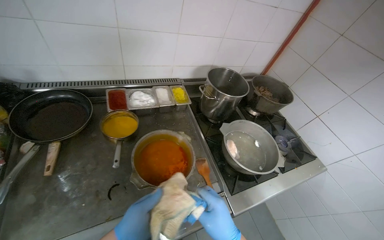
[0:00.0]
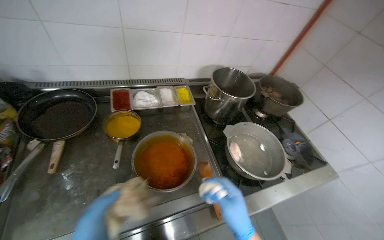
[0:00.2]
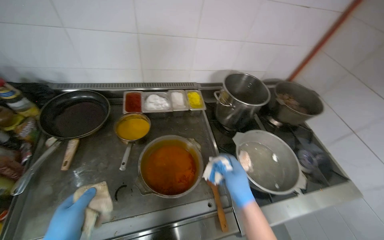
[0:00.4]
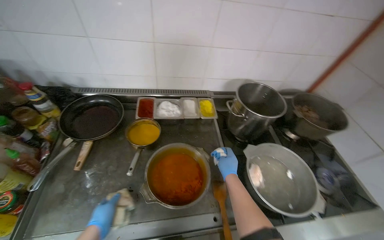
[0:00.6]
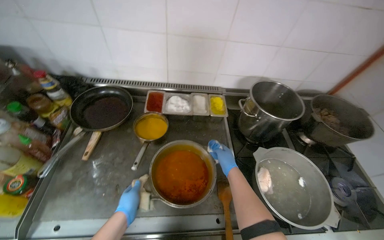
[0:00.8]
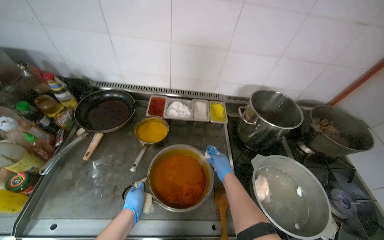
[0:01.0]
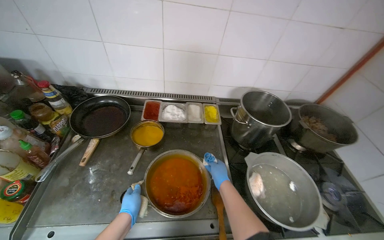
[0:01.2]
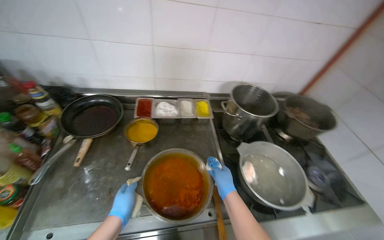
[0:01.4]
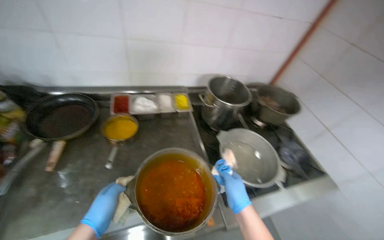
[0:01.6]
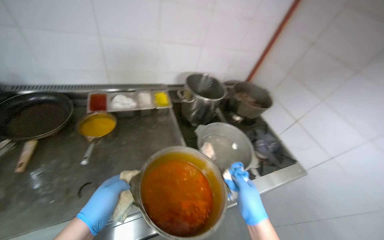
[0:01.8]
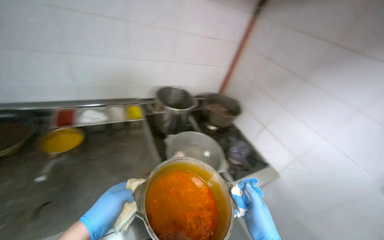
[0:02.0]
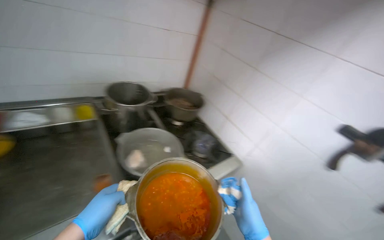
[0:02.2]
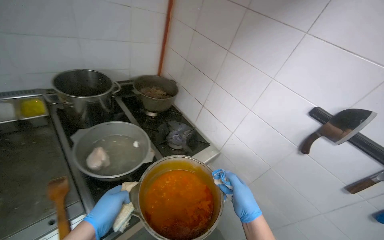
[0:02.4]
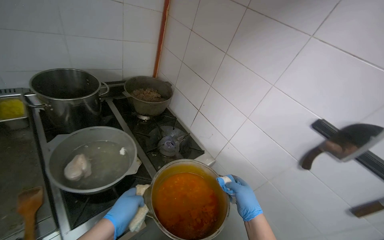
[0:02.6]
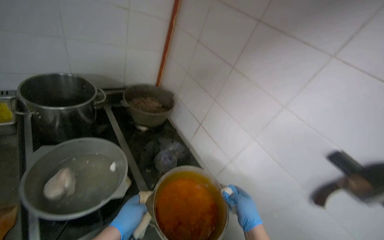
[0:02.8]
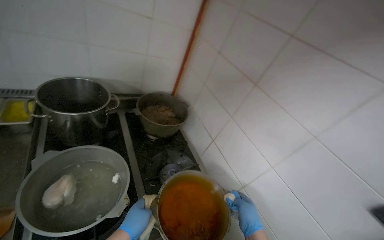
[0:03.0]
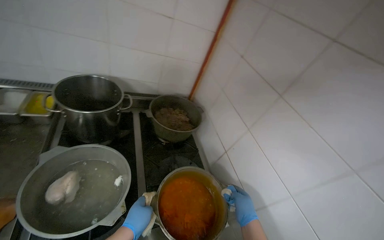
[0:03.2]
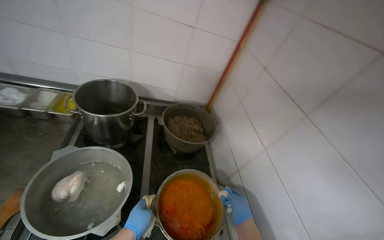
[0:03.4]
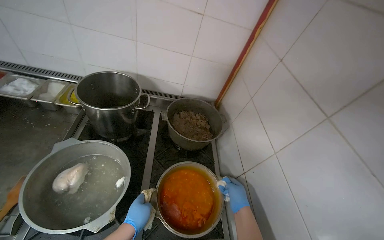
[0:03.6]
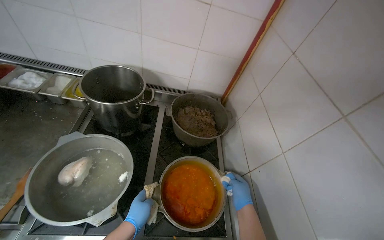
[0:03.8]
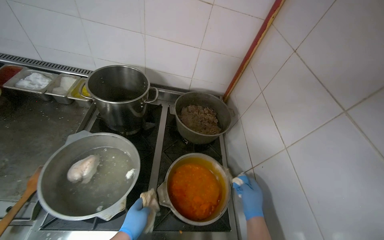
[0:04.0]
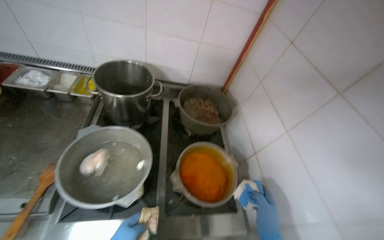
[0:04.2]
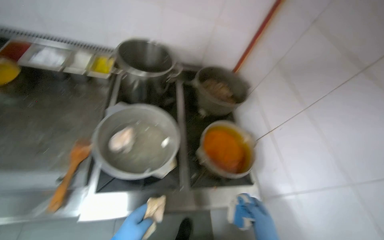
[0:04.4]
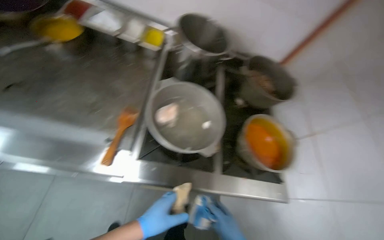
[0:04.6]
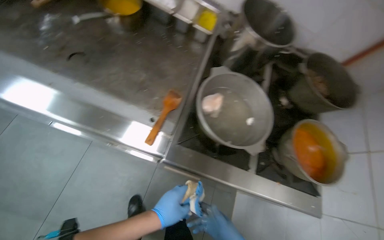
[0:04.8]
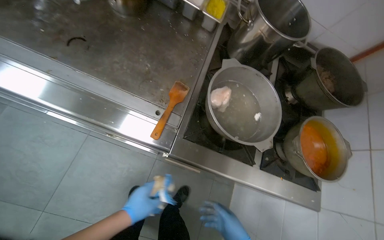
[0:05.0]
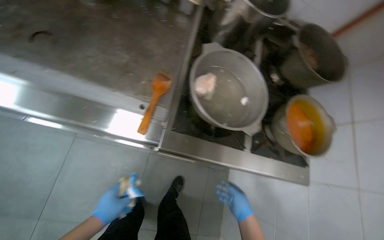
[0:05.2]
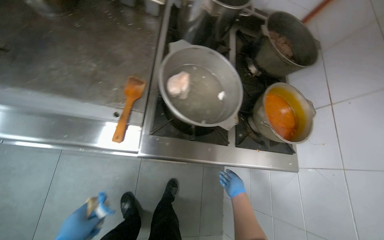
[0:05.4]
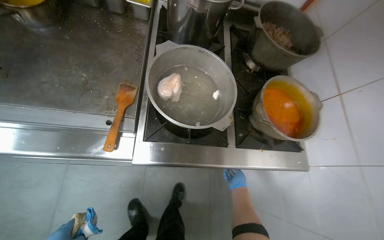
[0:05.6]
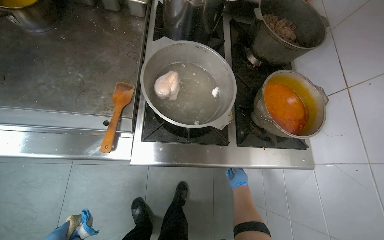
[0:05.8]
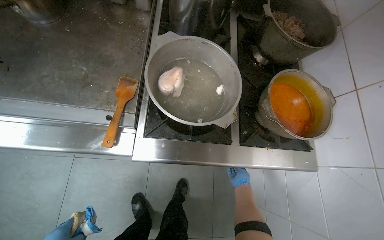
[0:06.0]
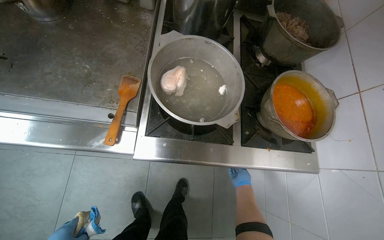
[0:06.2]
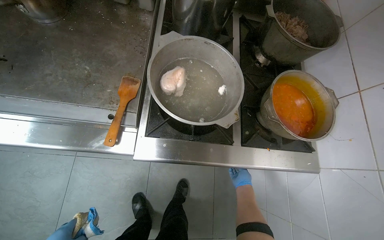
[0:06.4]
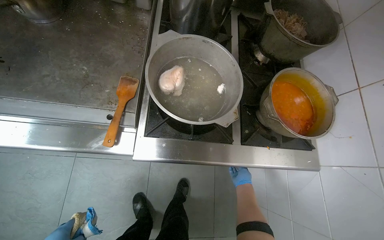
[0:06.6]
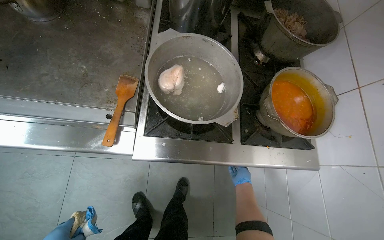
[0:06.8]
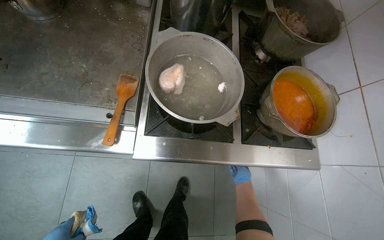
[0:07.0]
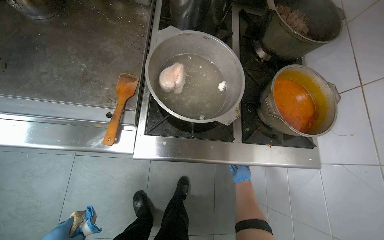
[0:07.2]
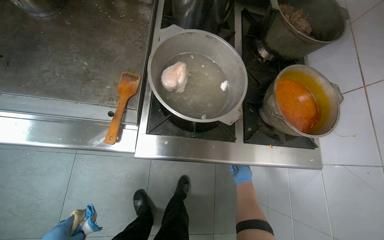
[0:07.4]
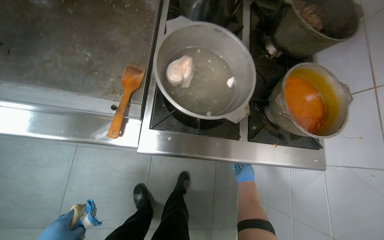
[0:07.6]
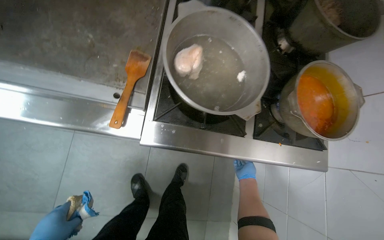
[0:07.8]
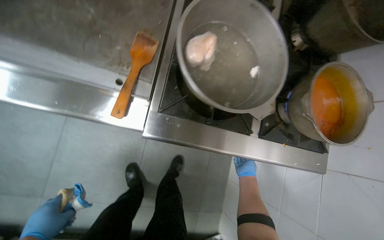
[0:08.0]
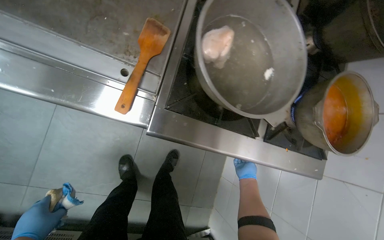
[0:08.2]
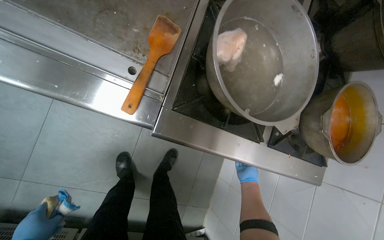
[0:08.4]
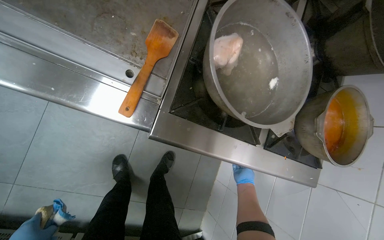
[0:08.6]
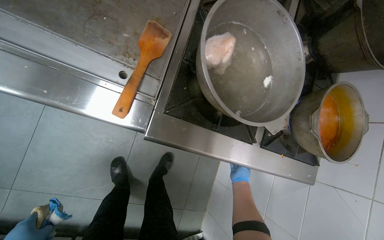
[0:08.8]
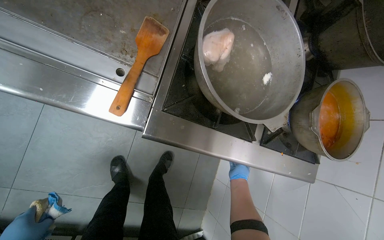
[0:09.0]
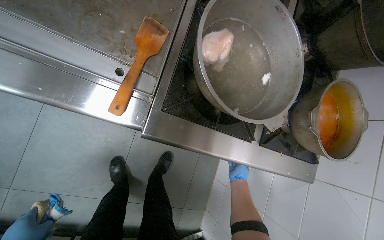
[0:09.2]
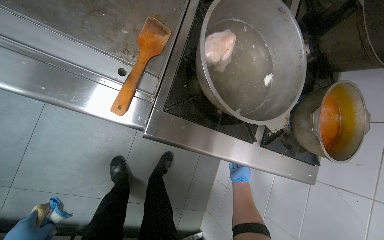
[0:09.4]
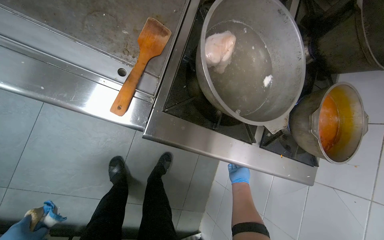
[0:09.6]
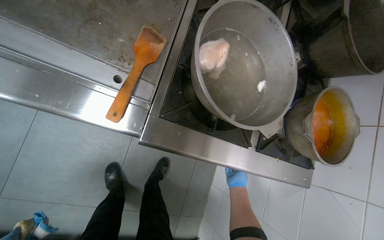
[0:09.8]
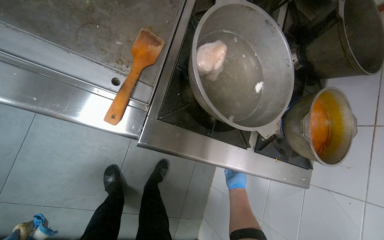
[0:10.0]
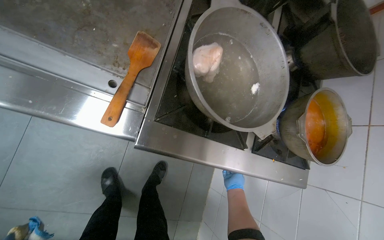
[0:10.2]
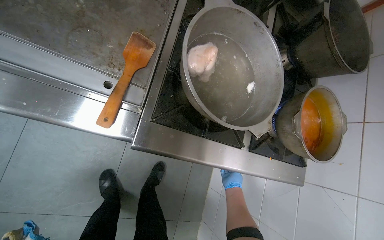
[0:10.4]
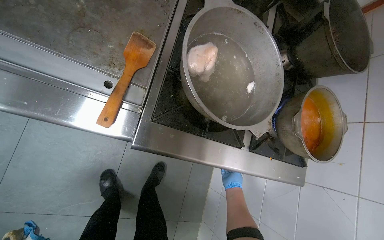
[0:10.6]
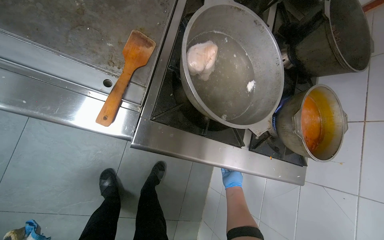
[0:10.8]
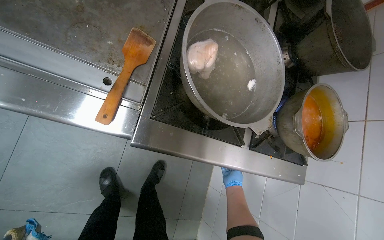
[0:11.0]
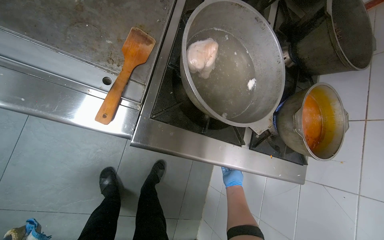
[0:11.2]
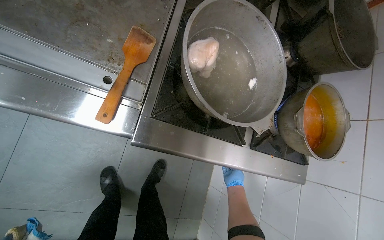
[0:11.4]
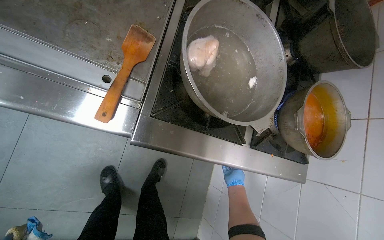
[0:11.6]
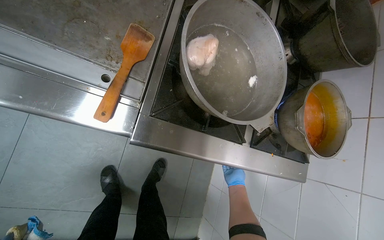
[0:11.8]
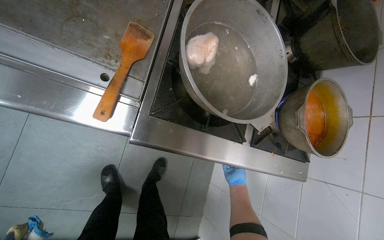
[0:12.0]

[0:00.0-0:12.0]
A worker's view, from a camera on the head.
Job: preparing food.
The whole recording: Placing meal and water on stove, organizing kitchen. The worker places the meal on the gas stove, organizes the kitchen area, and places water in a dish on the gas stove.
0:01.6 to 0:03.0: The camera travels some 60 cm. The view swings roughly 15 degrees to the right.
0:03.0 to 0:04.4: The head turns to the left by approximately 20 degrees.
0:04.4 to 0:06.0: The view tips downward by roughly 15 degrees.

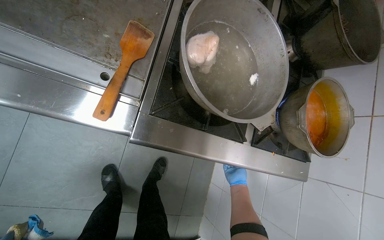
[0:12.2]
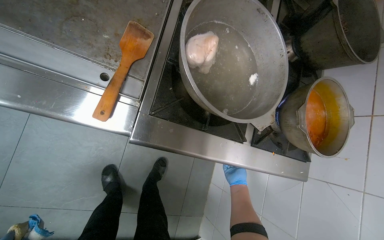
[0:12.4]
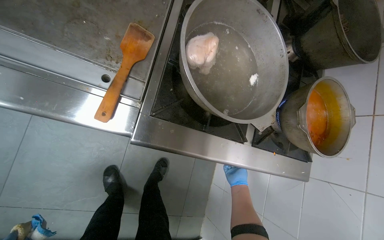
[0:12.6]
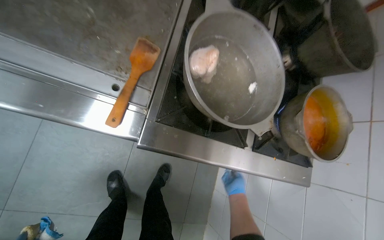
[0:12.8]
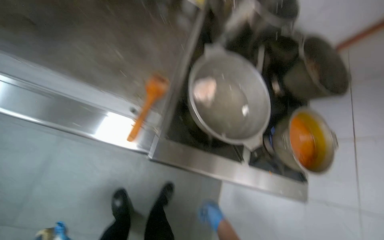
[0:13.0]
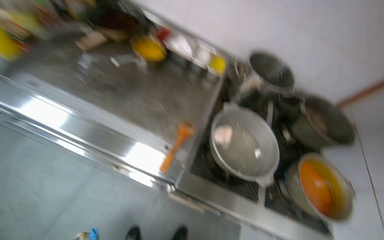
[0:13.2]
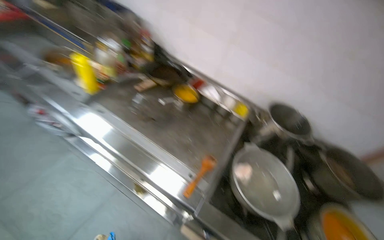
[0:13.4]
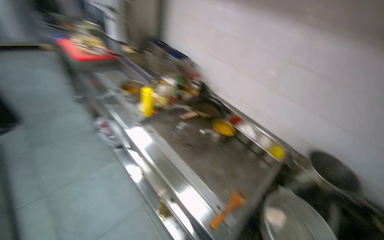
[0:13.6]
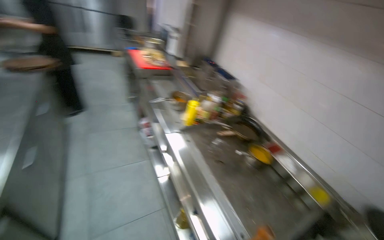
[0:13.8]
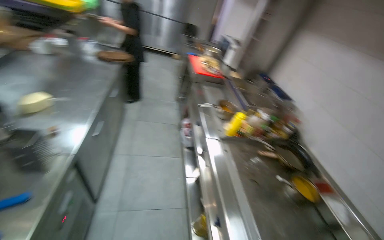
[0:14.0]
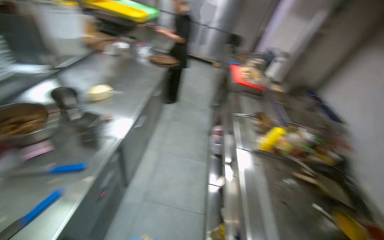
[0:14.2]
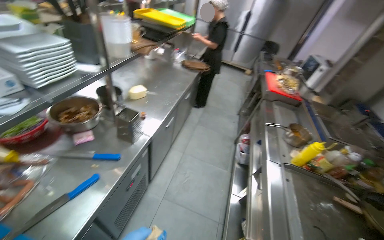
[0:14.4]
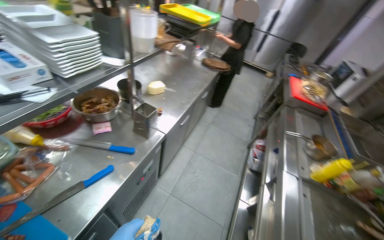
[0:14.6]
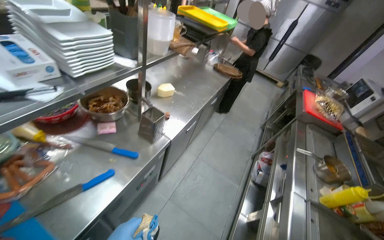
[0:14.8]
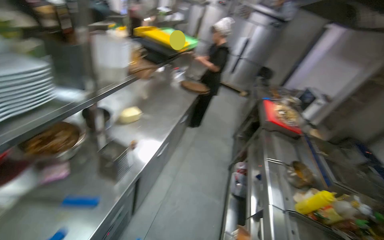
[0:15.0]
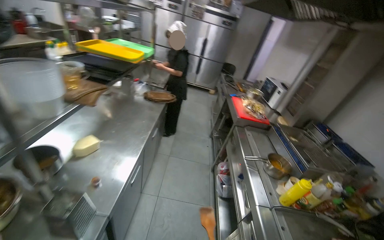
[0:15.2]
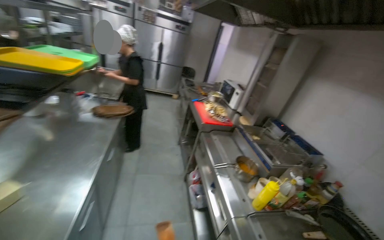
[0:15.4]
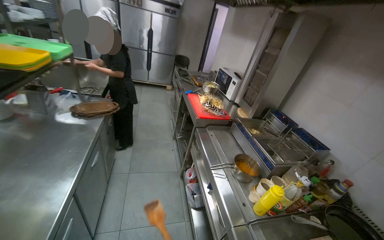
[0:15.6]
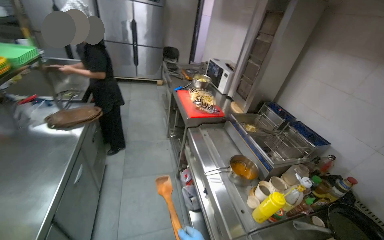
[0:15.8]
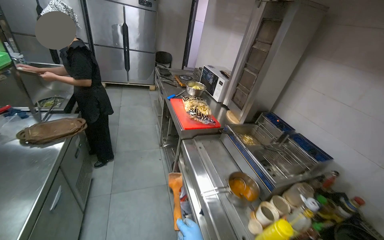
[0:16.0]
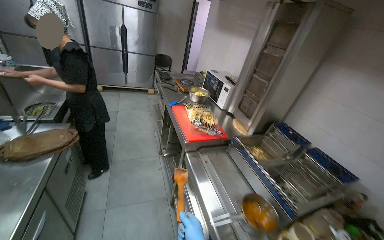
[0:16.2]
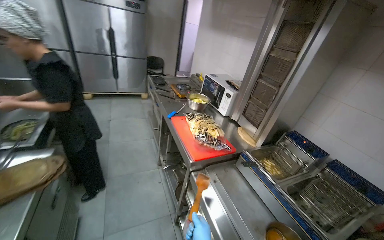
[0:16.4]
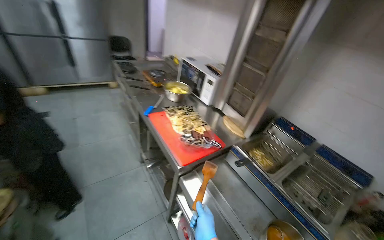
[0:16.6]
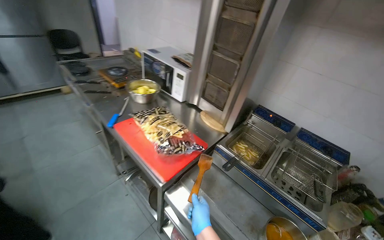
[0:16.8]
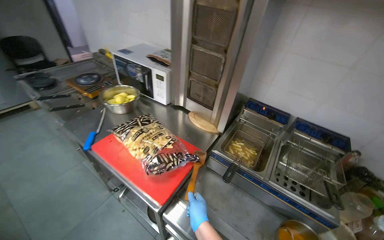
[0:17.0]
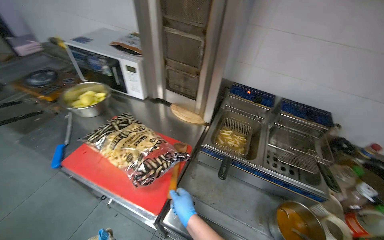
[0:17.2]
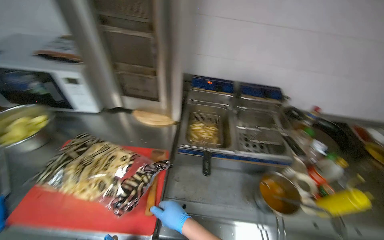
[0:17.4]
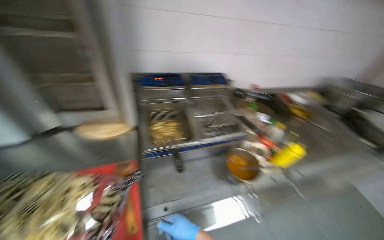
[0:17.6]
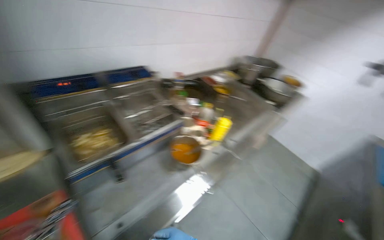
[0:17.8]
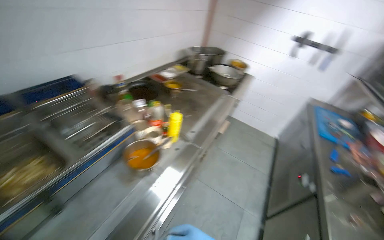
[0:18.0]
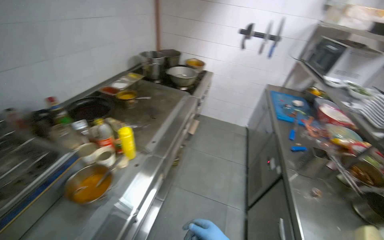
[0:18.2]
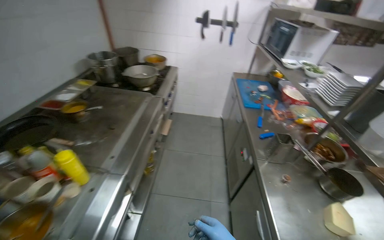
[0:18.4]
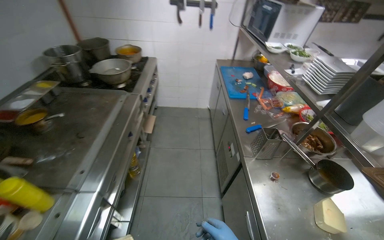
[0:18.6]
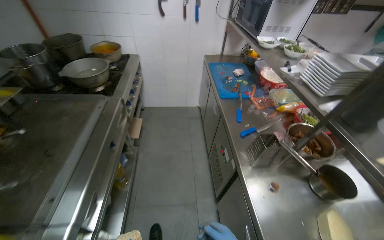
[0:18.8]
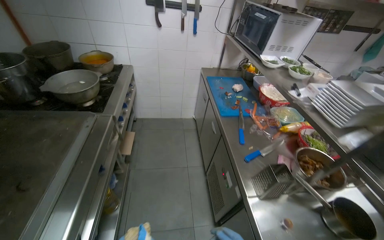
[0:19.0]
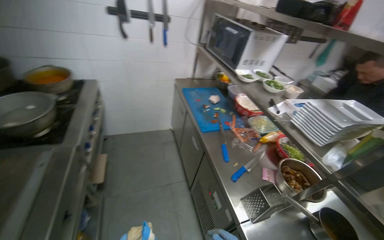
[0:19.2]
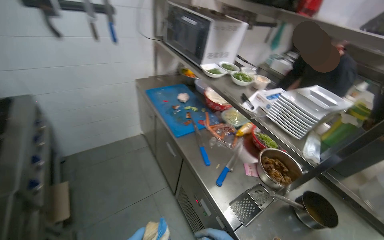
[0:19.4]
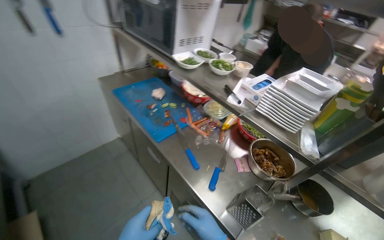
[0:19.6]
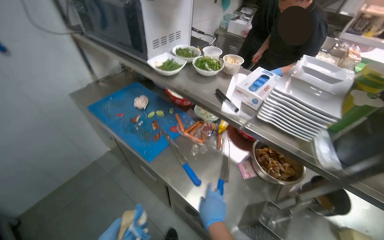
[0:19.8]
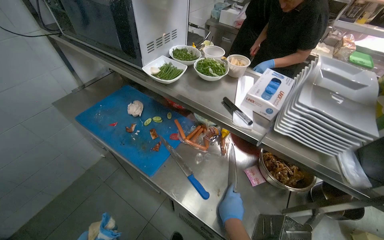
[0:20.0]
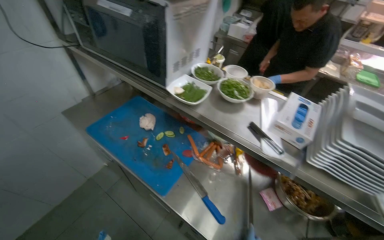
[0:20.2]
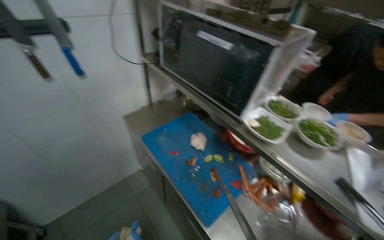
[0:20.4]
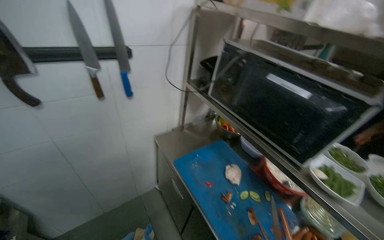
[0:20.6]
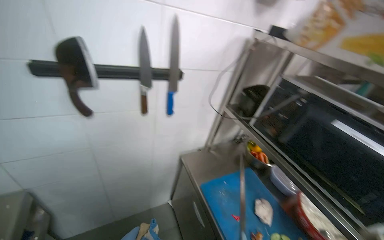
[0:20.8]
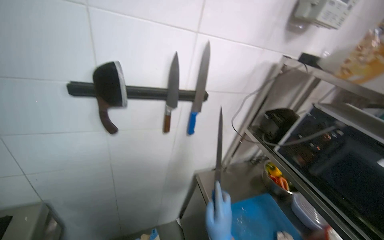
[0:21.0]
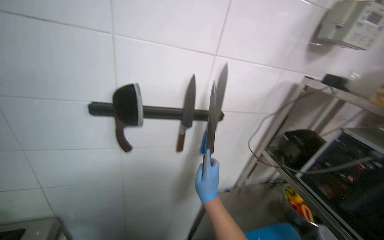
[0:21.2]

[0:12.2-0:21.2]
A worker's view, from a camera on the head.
Job: preparing food.
The whole recording: Placing meal and water on stove, organizing kitchen. The worker places the meal on the gas stove, organizes the kitchen area, and places water in a dish on the gas stove.
0:12.2 to 0:13.8: The head travels some 50 cm. The wearer looks approximately 50 degrees further to the left. The view tilts roughly 60 degrees upward.
0:13.8 to 0:15.2: The head turns to the left by about 30 degrees.
0:15.2 to 0:16.6: The camera is carried roughly 1 m. The wearer looks some 35 degrees further to the right.
0:16.6 to 0:18.2: The head turns to the right by about 130 degrees. The view tilts about 20 degrees downward.
0:18.2 to 0:19.8: The camera is carried approximately 1 m. The wearer looks approximately 70 degrees further to the right. The view tips downward by approximately 20 degrees.
0:19.8 to 0:21.2: The camera is carried about 80 cm. The head turns to the left by roughly 35 degrees. The wearer looks about 25 degrees further upward.
